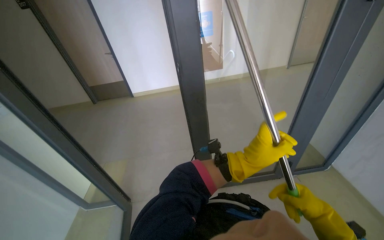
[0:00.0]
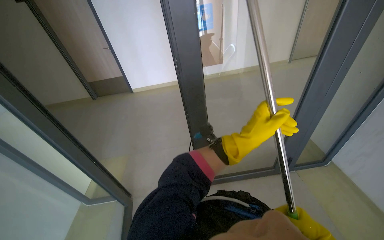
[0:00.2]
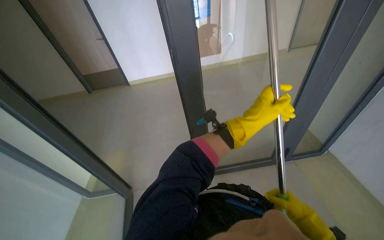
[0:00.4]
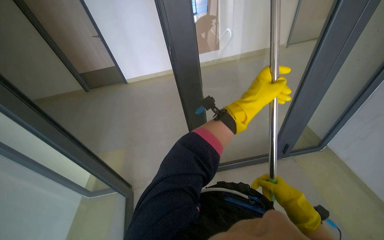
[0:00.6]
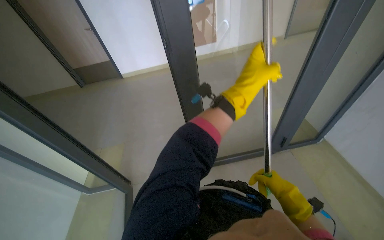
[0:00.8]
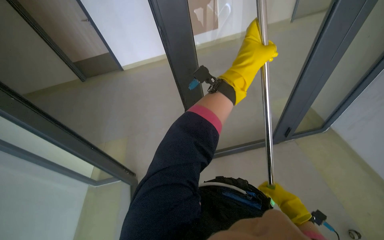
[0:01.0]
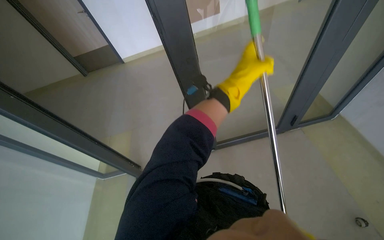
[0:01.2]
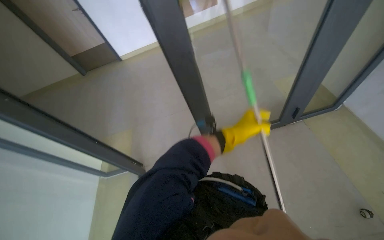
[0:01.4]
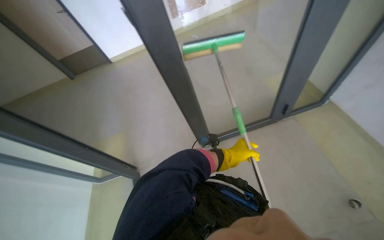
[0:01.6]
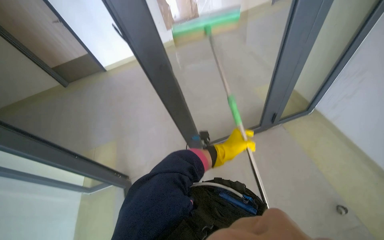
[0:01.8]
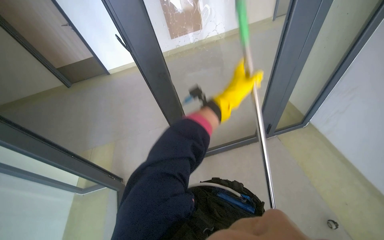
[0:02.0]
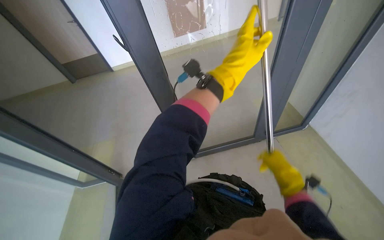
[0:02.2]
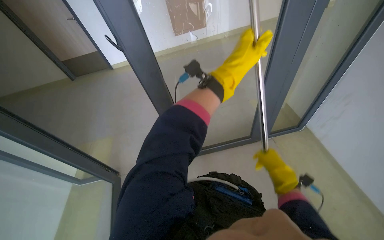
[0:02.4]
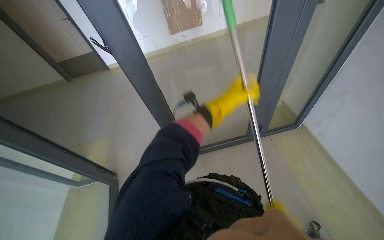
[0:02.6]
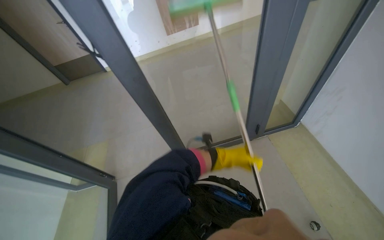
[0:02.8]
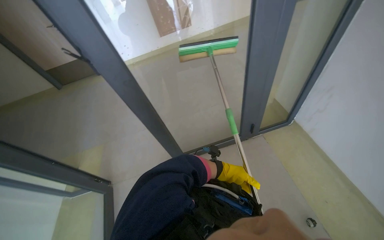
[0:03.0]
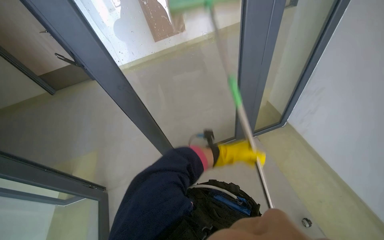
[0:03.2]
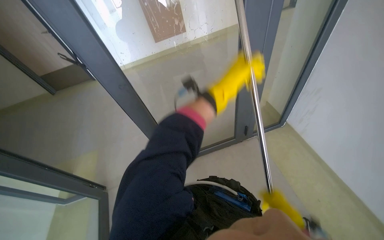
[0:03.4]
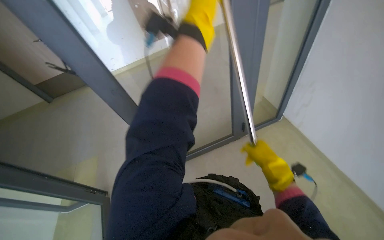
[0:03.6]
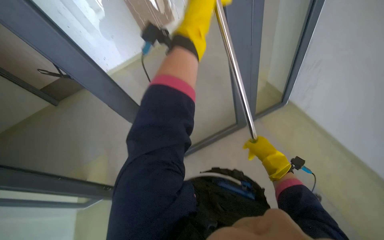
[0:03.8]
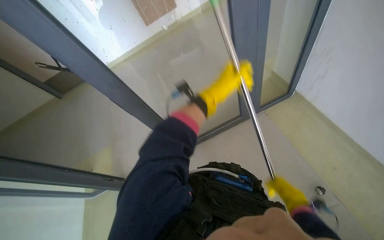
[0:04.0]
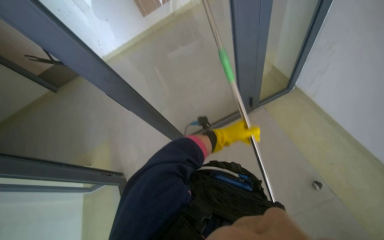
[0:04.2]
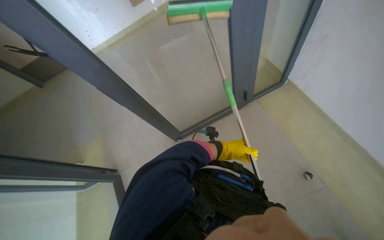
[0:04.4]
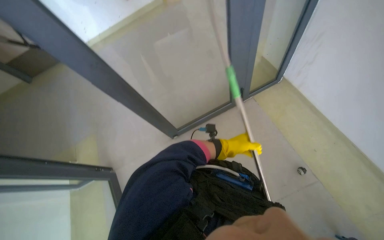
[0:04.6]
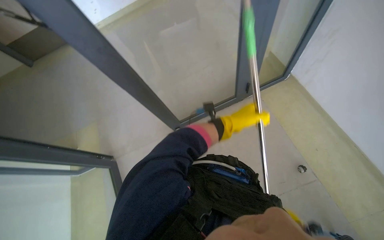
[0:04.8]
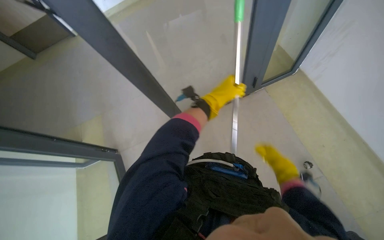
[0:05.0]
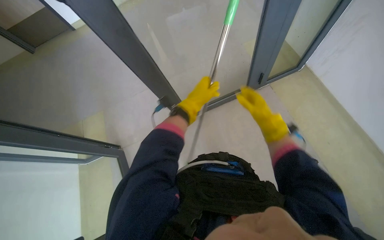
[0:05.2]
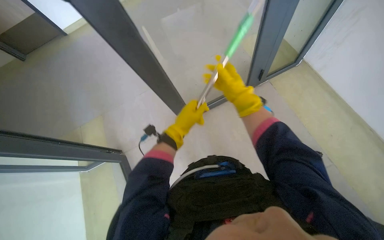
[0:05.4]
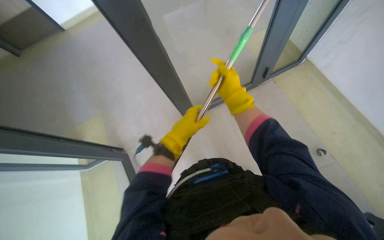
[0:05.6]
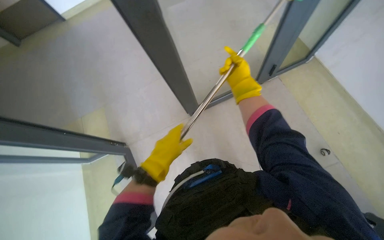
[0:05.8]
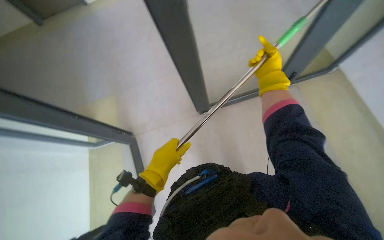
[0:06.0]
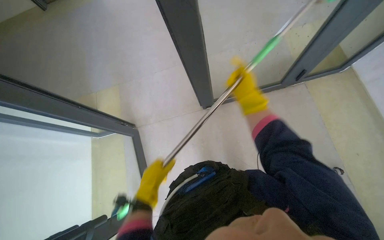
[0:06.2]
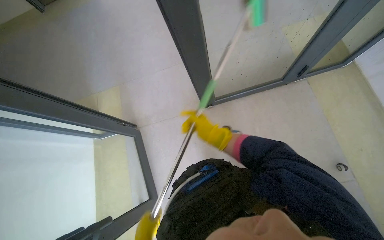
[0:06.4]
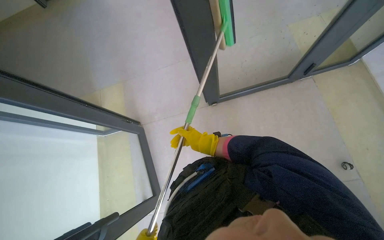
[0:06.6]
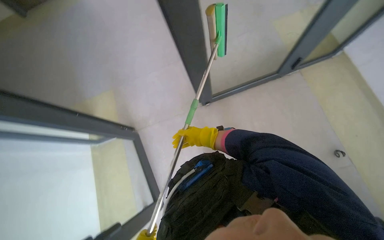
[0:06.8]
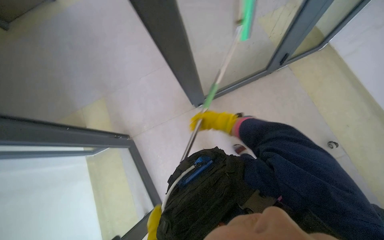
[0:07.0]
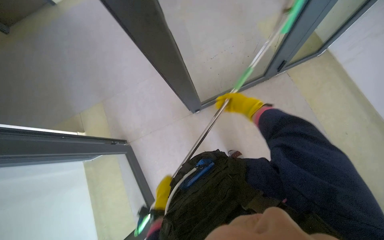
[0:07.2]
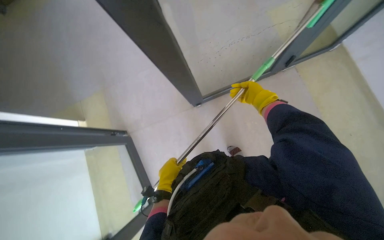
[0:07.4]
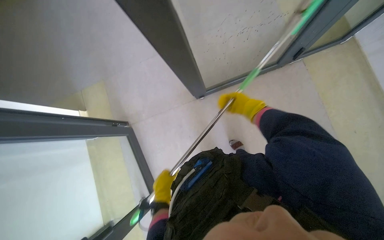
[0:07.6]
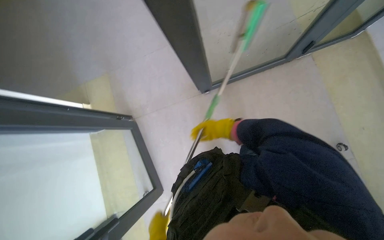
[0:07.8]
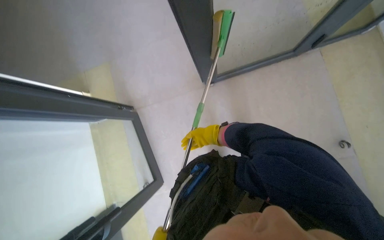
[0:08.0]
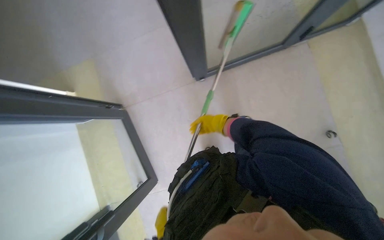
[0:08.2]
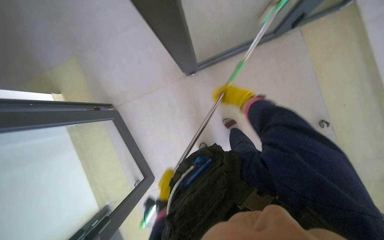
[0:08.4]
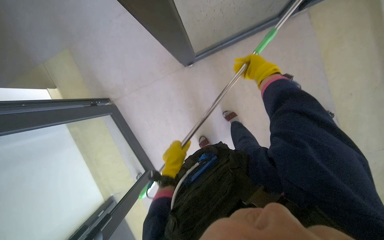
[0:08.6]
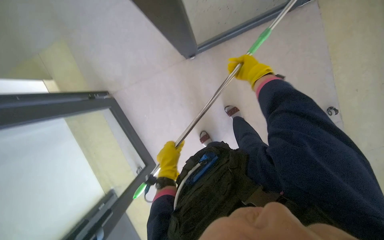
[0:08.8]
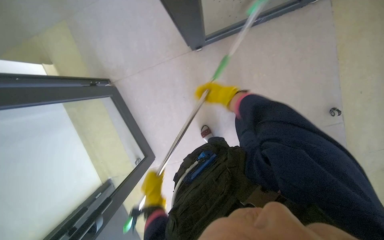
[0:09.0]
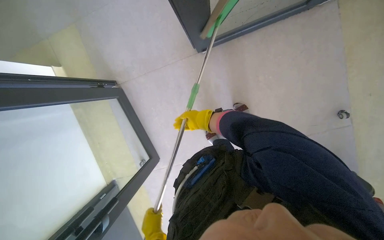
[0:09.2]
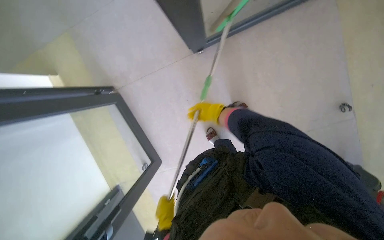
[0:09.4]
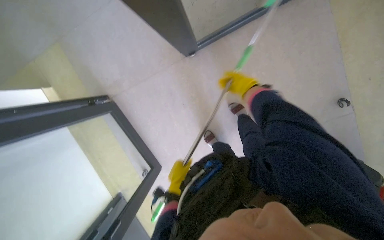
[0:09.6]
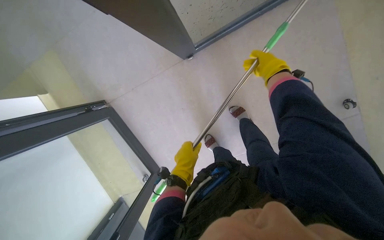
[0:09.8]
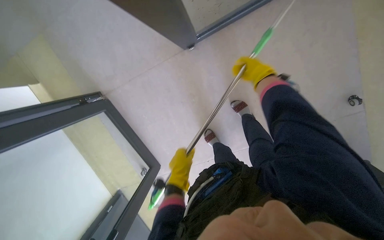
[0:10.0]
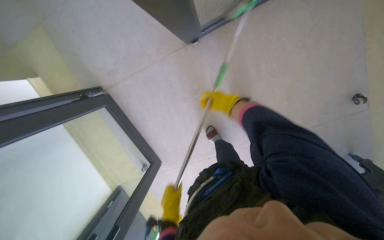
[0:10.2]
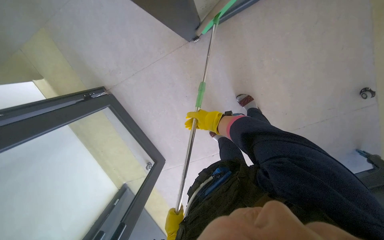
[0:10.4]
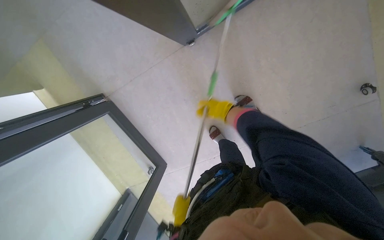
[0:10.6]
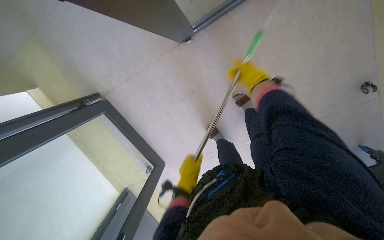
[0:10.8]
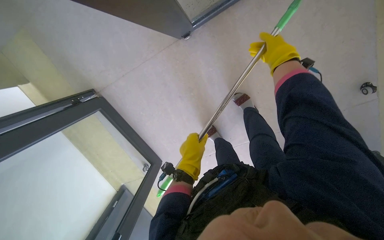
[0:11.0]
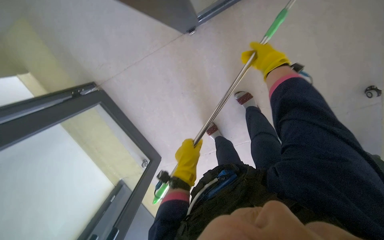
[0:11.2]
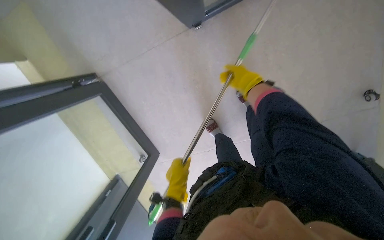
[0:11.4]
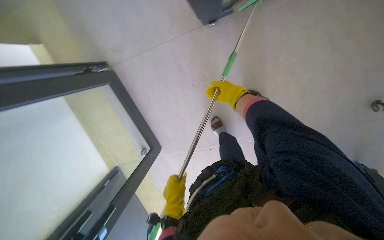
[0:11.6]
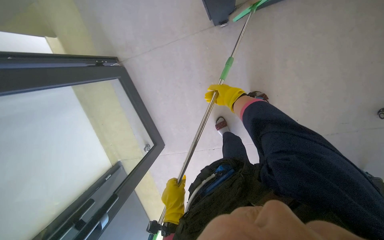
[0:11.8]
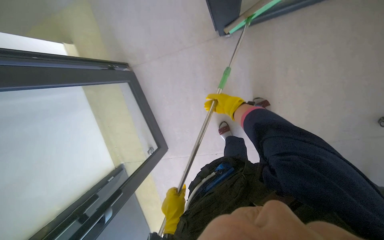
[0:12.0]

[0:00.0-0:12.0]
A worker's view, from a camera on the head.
Job: cleaning windows.
The whole recording: Cleaning glass door with squeegee. The worker cleans a glass door using a long-handled squeegee.
0:00.0 to 0:01.6: The wearer looks approximately 20 degrees further downward. The left hand heads farther from the camera, covering approximately 20 cm, and reaches approximately 20 cm up the picture, then returns.
0:01.6 to 0:03.0: The left hand moves to the right and farther from the camera, about 15 cm, and goes up the picture and returns, some 30 cm each way.
0:03.0 to 0:04.4: The left hand goes some 10 cm nearer to the camera, and reaches some 50 cm up the picture, then returns.
0:04.4 to 0:06.0: The wearer looks about 15 degrees further downward. The left hand goes about 30 cm nearer to the camera and to the left.
0:06.0 to 0:07.6: The right hand shifts roughly 20 cm down the picture and farther from the camera.
0:07.6 to 0:09.0: The wearer looks approximately 15 degrees further downward. The right hand moves roughly 15 cm farther from the camera and comes back.
0:09.0 to 0:10.4: The right hand goes left and right, some 20 cm each way, reversing 2 times. Meanwhile the left hand moves up and down the picture over some 25 cm, changing direction 2 times.
0:10.4 to 0:12.0: The right hand moves about 20 cm up the picture and comes back, while the left hand reaches approximately 35 cm up the picture, then returns.

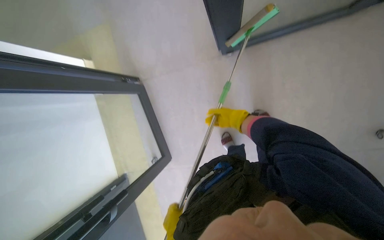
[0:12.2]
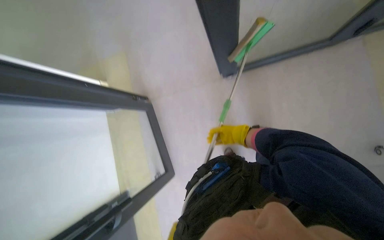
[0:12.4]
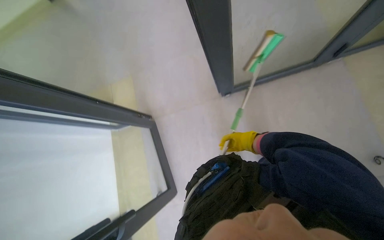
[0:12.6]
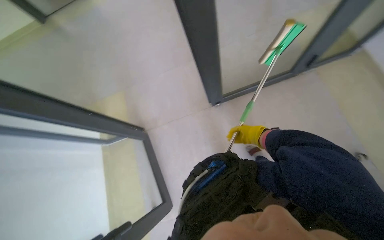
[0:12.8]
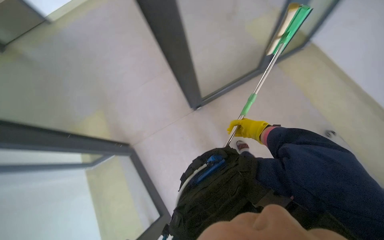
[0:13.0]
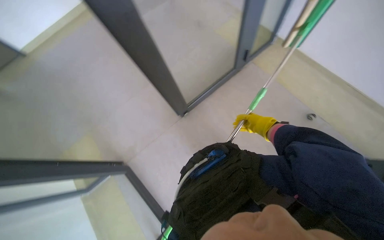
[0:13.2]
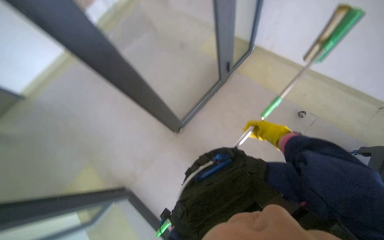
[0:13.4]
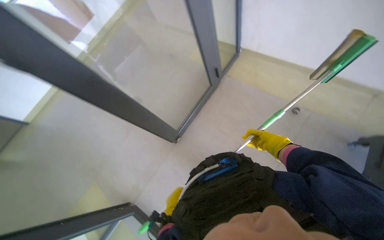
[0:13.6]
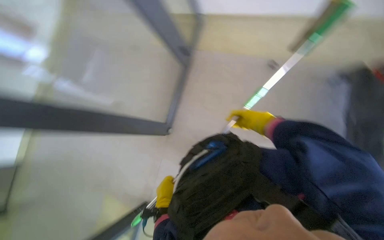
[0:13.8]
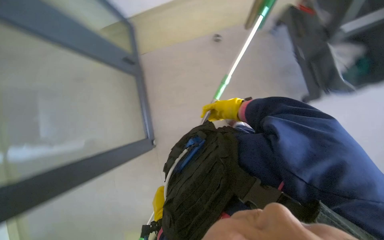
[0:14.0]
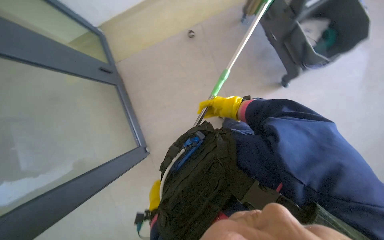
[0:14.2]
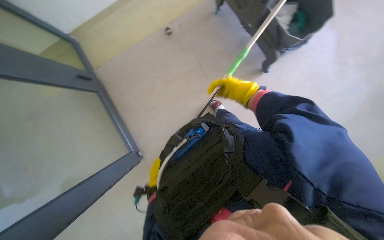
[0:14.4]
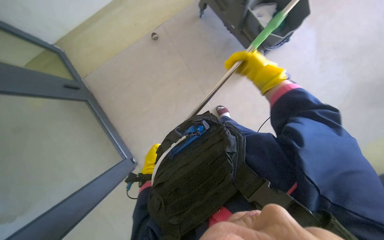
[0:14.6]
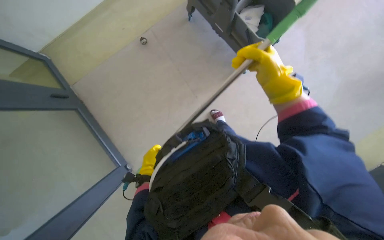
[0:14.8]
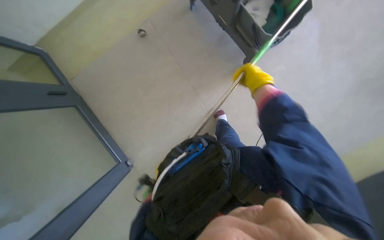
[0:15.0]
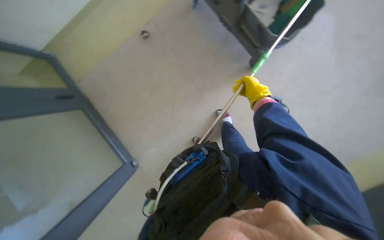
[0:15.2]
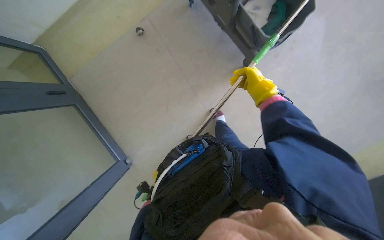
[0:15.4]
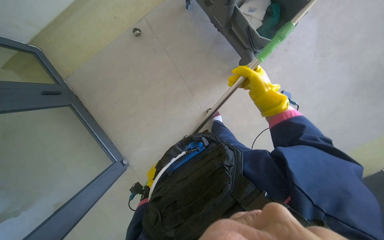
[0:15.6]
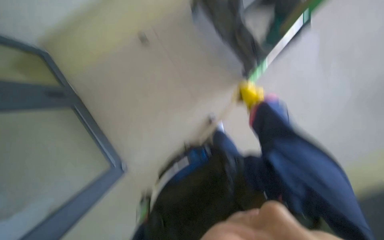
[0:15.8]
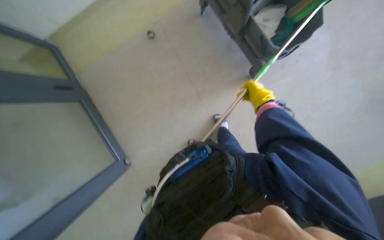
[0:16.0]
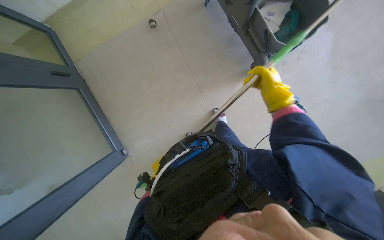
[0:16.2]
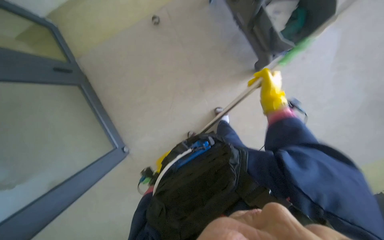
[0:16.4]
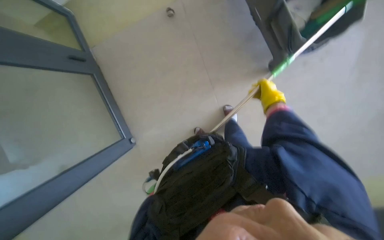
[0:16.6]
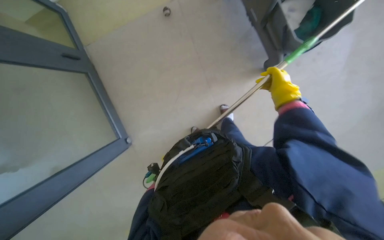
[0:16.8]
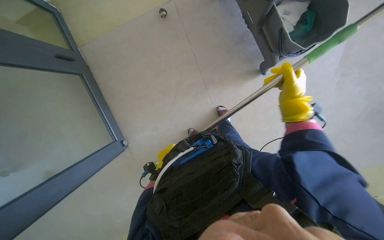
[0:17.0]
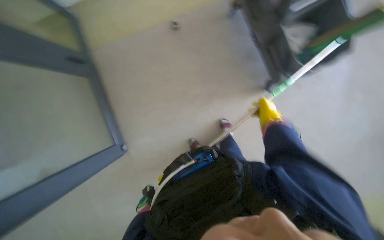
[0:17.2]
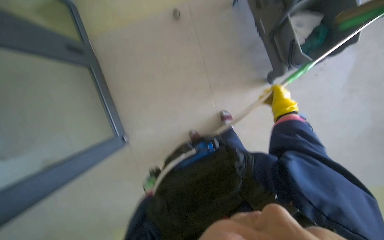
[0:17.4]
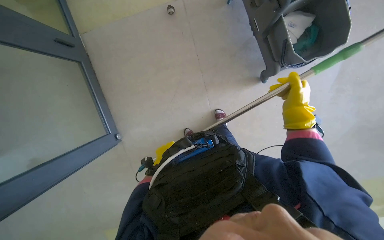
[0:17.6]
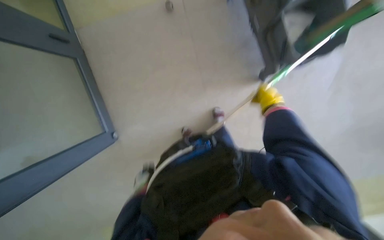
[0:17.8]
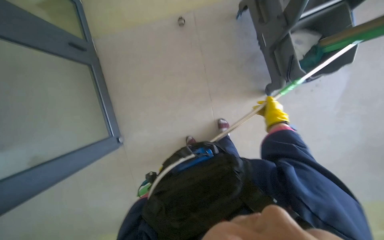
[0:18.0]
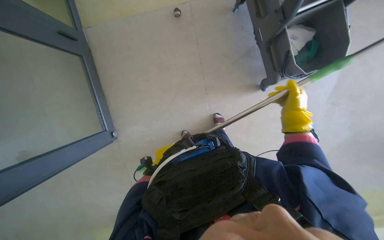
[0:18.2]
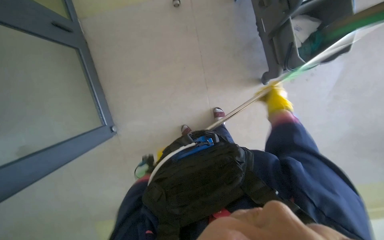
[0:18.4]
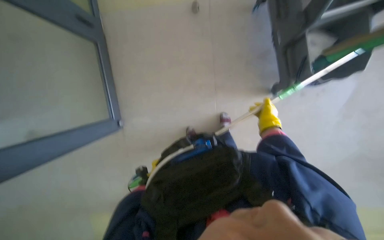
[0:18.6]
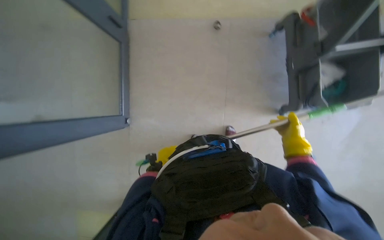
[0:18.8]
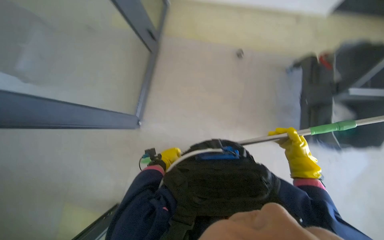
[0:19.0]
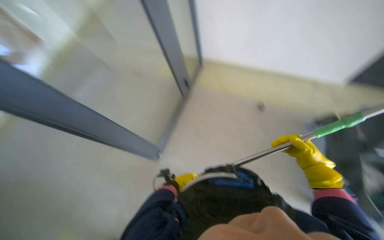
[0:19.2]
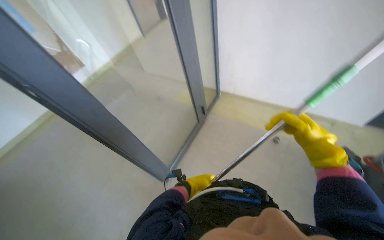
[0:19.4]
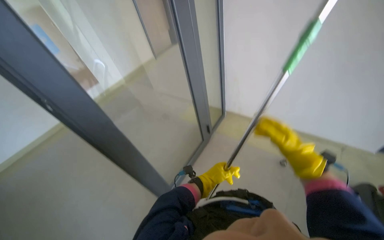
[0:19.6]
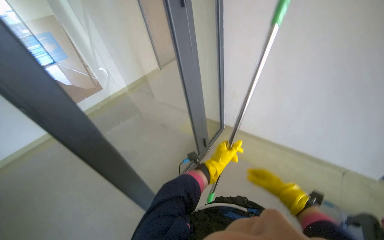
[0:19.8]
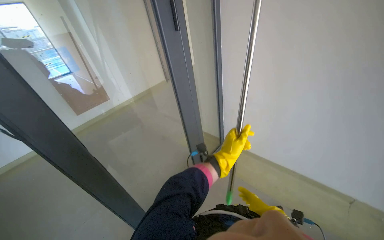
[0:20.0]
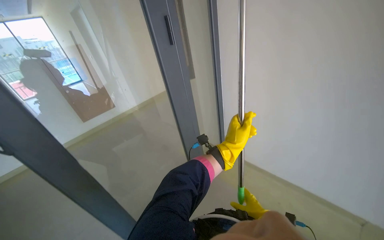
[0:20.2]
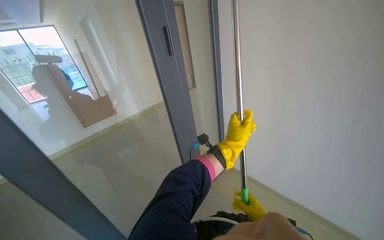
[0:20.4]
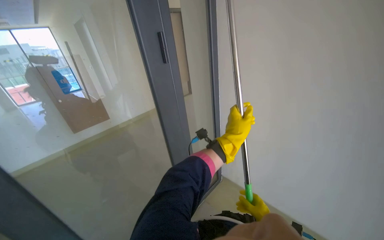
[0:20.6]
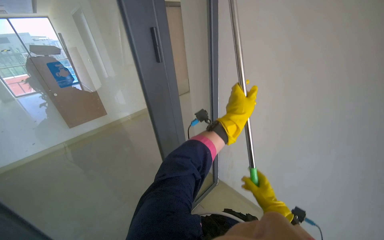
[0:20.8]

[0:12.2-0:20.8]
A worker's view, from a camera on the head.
Job: cleaning windows.
The whole recording: Cleaning glass door with squeegee. The worker cleans a glass door using a long-handled squeegee.
0:12.2 to 0:13.6: The wearer looks some 35 degrees further upward.
0:13.6 to 0:15.0: The head rotates approximately 55 degrees to the right.
0:18.0 to 0:19.4: The head turns to the left by some 45 degrees. The view tilts roughly 35 degrees upward.
0:19.4 to 0:20.8: The view tilts about 30 degrees upward.
